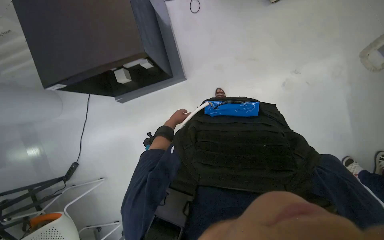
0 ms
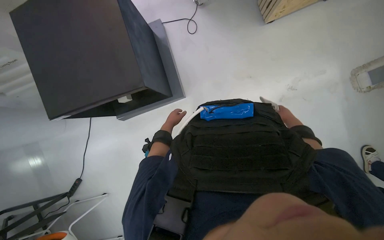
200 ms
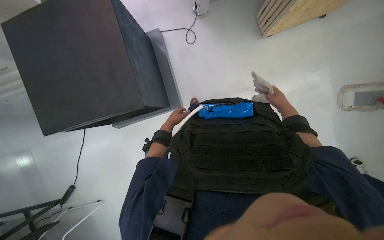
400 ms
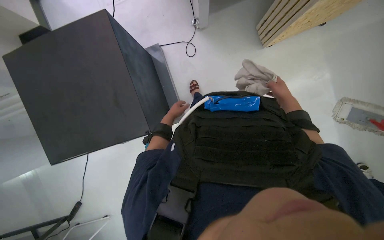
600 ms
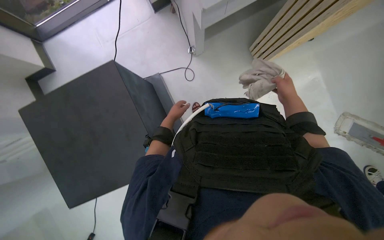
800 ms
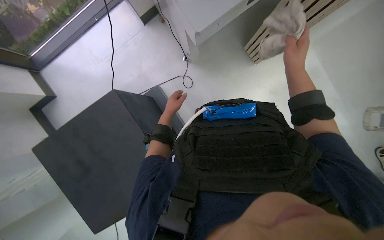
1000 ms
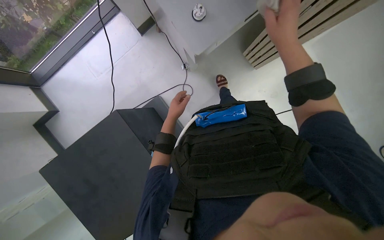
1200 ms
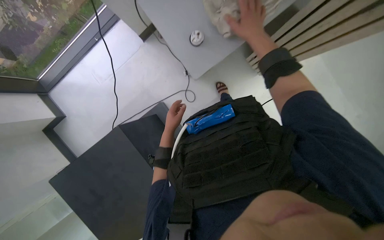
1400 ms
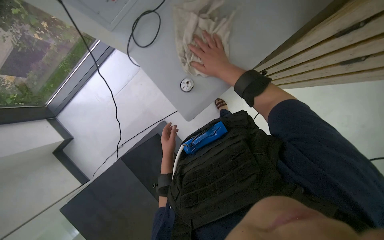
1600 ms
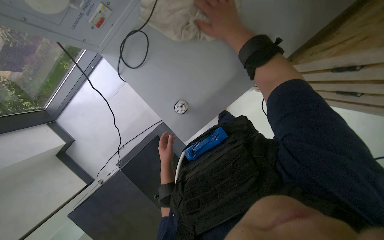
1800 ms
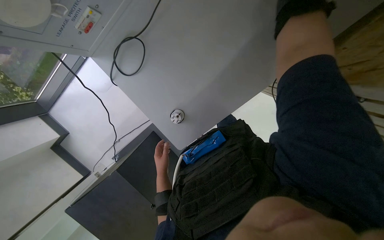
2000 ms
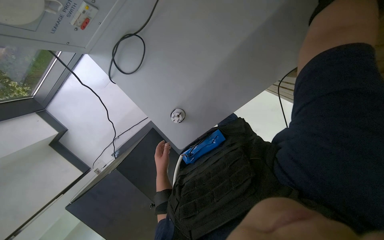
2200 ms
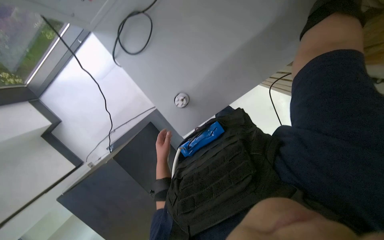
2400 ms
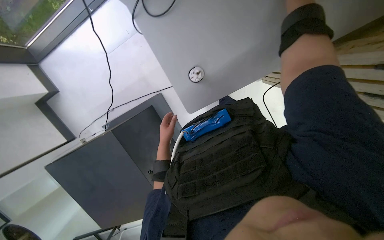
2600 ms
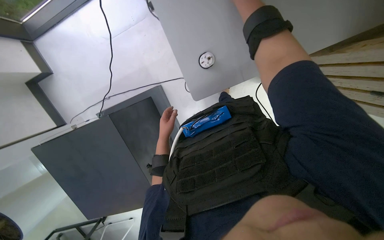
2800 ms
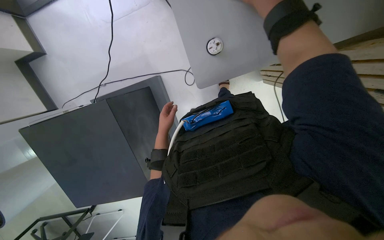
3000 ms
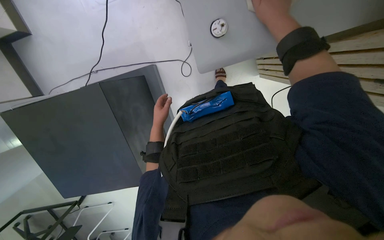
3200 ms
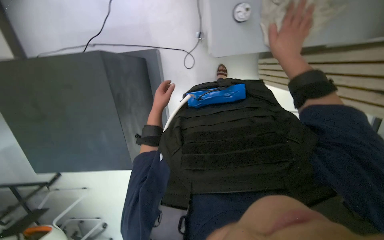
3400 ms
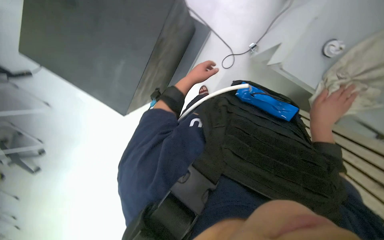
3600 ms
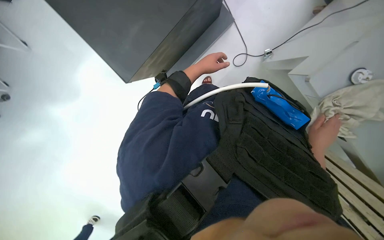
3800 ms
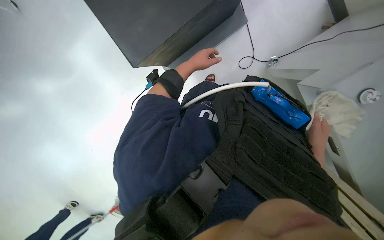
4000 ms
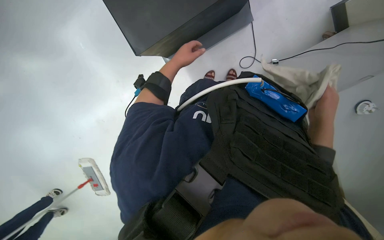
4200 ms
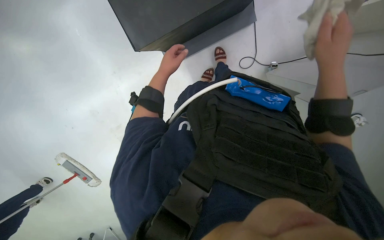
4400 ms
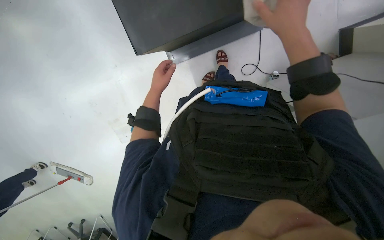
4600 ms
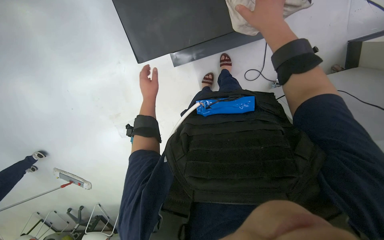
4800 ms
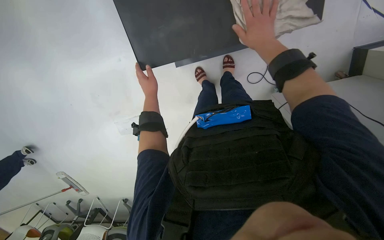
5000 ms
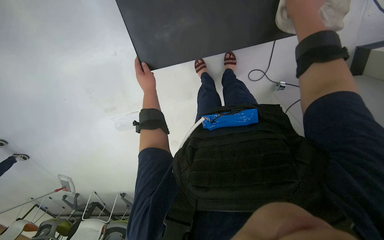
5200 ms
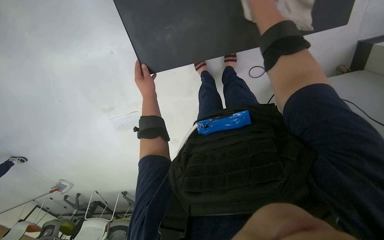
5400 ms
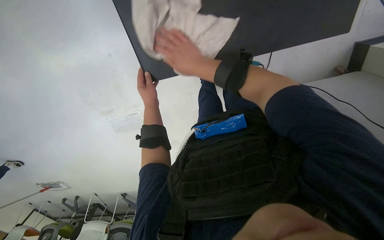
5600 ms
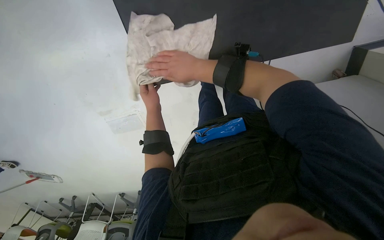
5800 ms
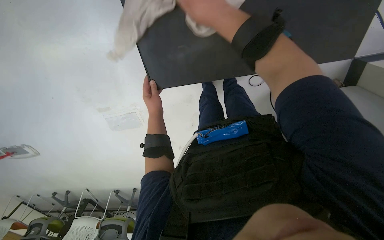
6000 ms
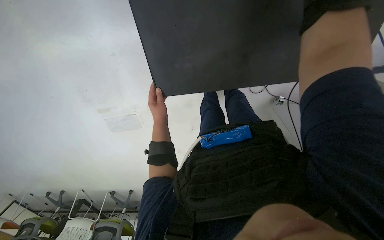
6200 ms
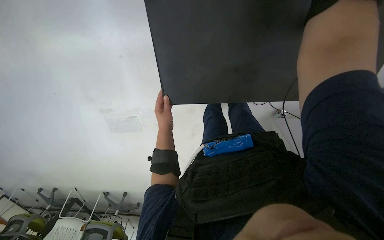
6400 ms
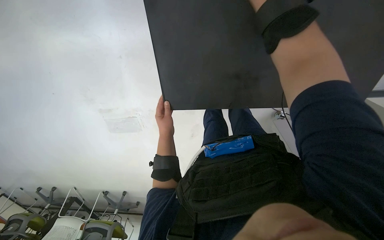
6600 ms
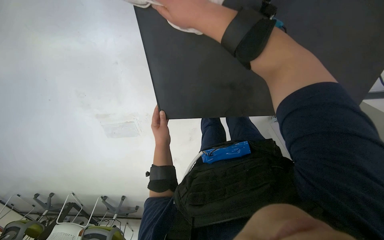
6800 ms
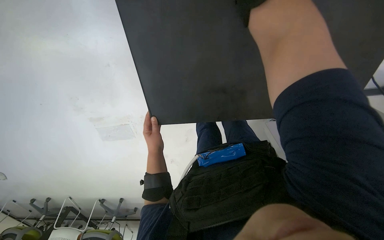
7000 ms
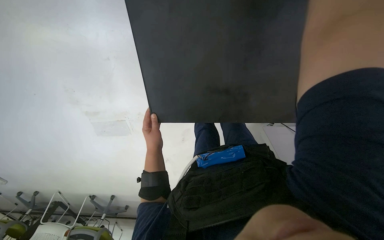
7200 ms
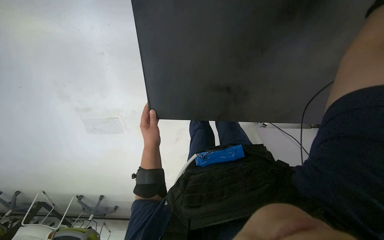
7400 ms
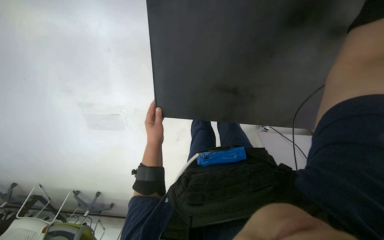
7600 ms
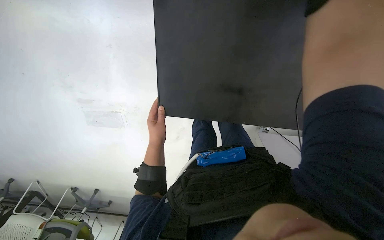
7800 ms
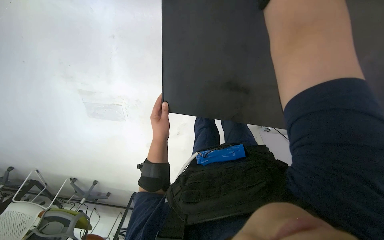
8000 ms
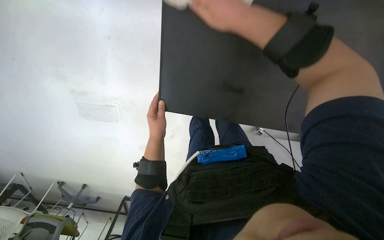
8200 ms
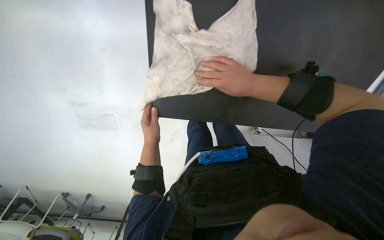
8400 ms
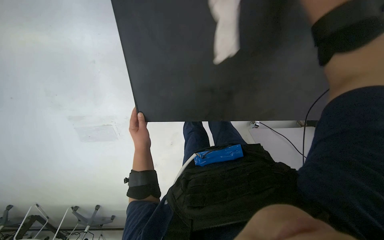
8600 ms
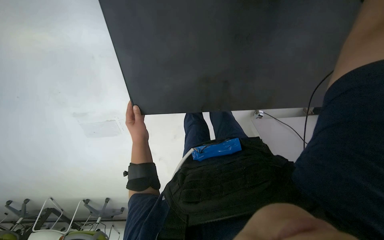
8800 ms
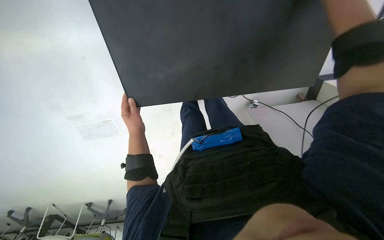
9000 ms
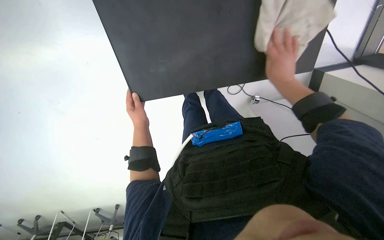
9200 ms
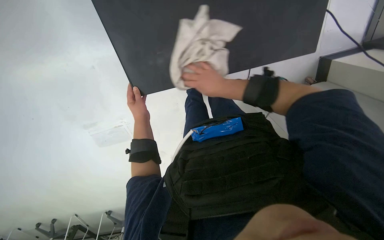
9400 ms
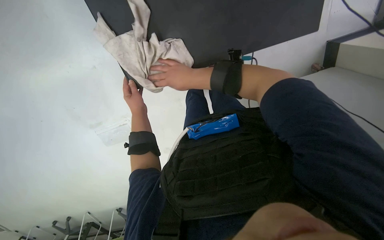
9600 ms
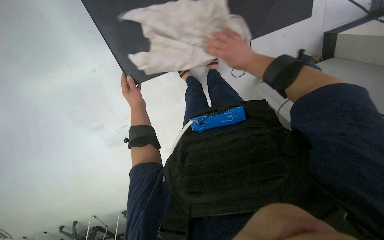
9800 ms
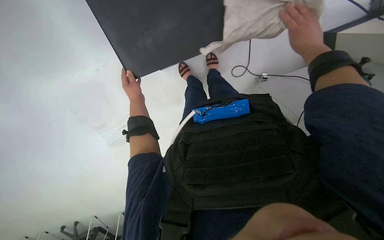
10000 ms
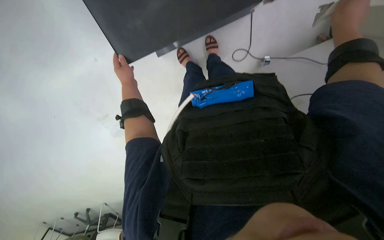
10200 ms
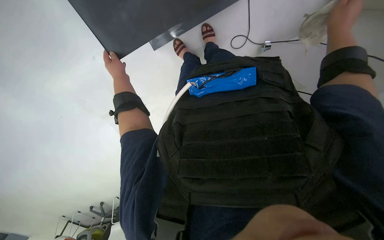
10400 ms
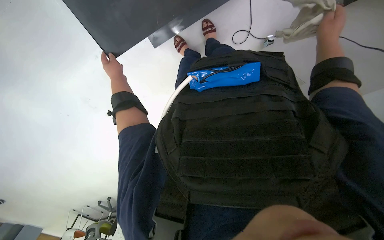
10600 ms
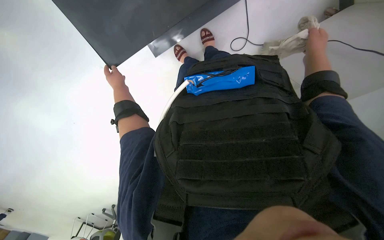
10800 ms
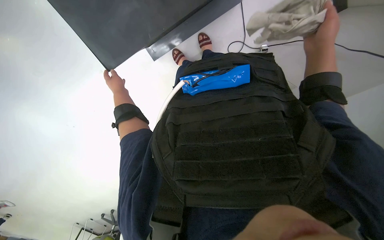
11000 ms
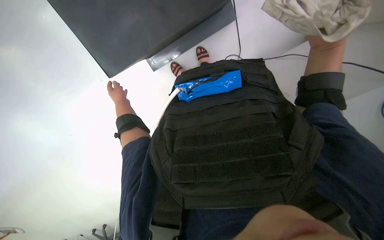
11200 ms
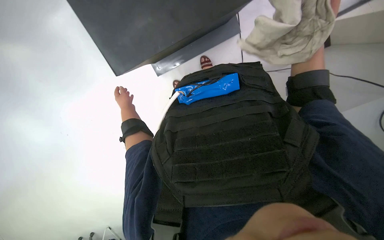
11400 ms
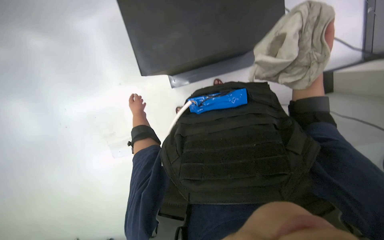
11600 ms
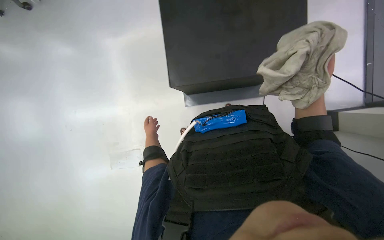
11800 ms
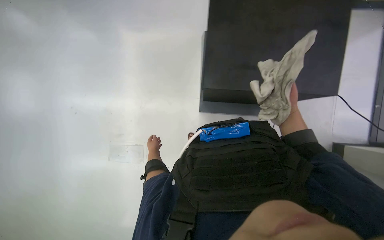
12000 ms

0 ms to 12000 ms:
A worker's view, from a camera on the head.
Job: wiping surfaces.
The whole recording: Wiping various surfaces. The worker wipes various surfaces including a black table, a white shelf, and a window.
0 ms to 1600 ms: The wearer moves some 50 cm.
1600 ms to 3000 ms: The view tips downward by about 15 degrees.
3000 ms to 4400 ms: The view pans to the right by roughly 15 degrees. The scene rotates clockwise by roughly 40 degrees.
6000 ms to 7600 ms: The left hand heads nearer to the camera, covering approximately 10 cm.
9000 ms to 10400 ms: The right hand moves farther from the camera, roughly 20 cm, and reaches about 20 cm to the left, then returns. Meanwhile the left hand travels up the picture, farther from the camera and to the left by about 20 cm.
10400 ms to 12000 ms: The wearer looks approximately 20 degrees further upward. The left hand moves down the picture and to the right, approximately 20 cm.

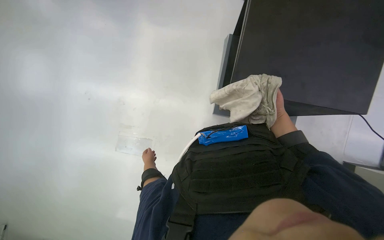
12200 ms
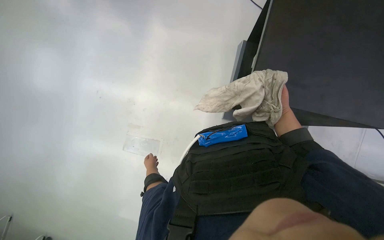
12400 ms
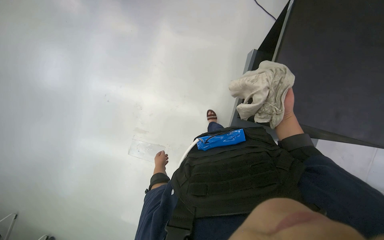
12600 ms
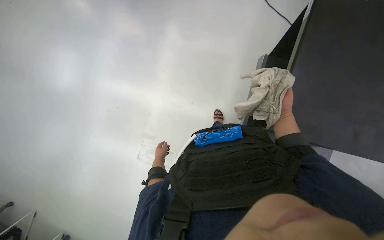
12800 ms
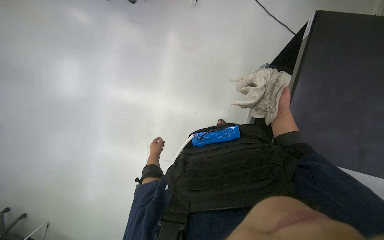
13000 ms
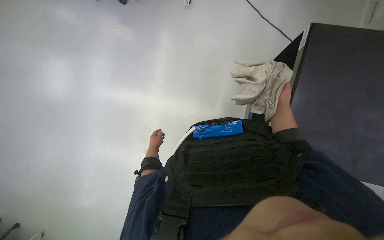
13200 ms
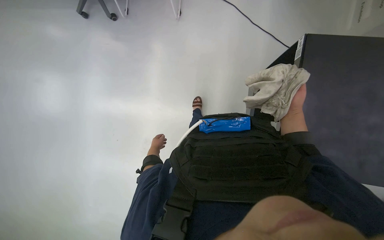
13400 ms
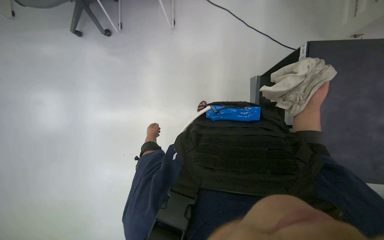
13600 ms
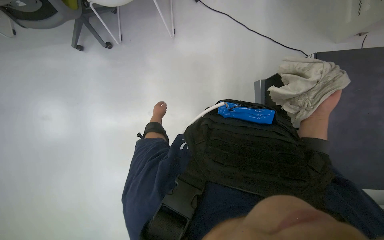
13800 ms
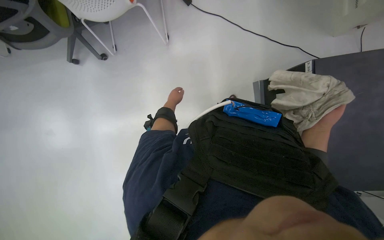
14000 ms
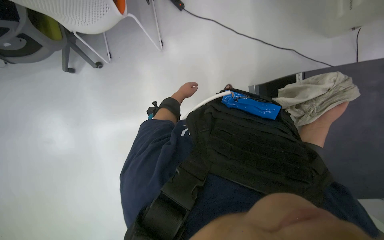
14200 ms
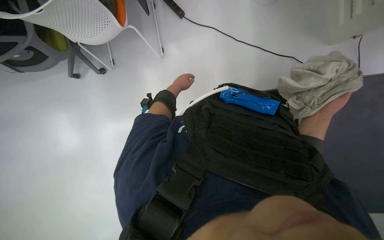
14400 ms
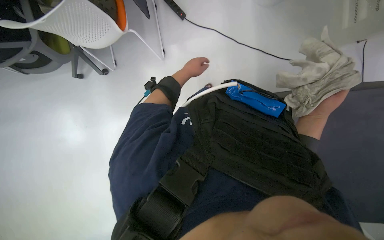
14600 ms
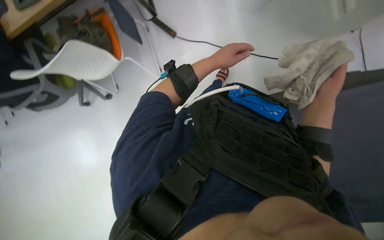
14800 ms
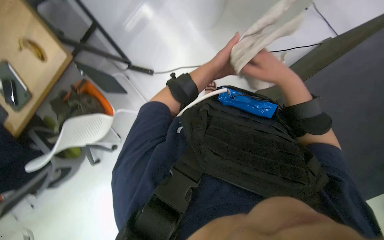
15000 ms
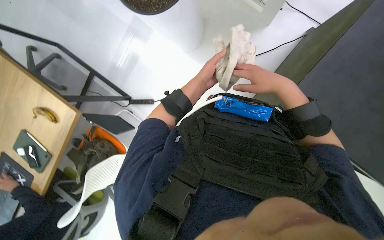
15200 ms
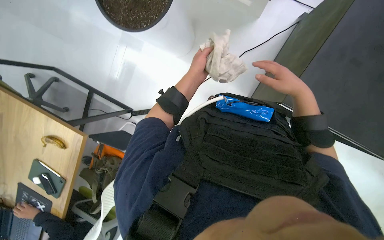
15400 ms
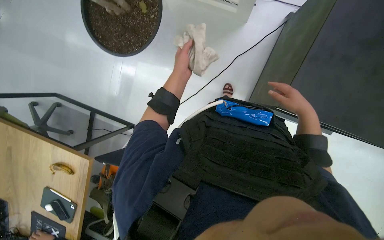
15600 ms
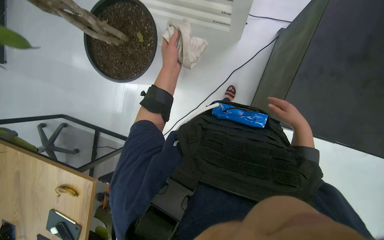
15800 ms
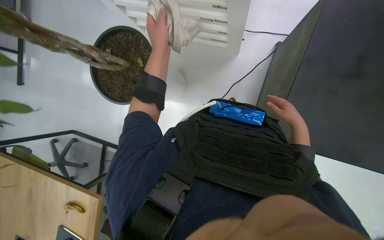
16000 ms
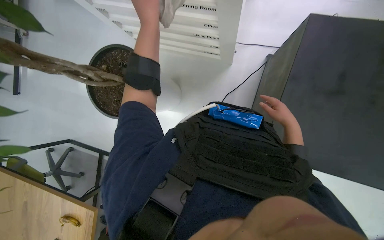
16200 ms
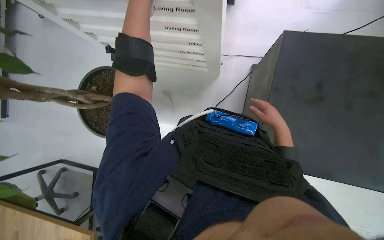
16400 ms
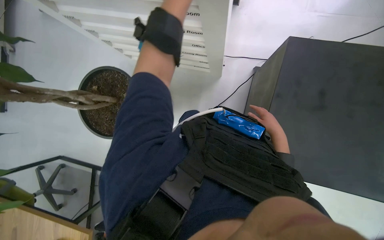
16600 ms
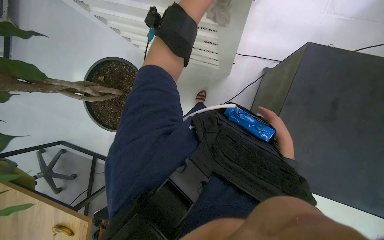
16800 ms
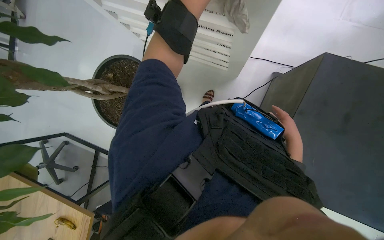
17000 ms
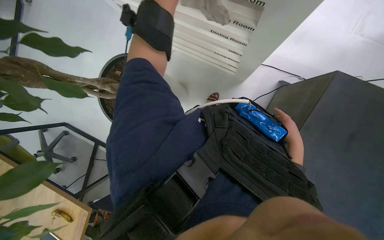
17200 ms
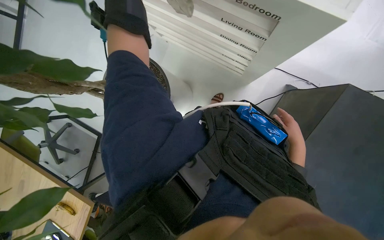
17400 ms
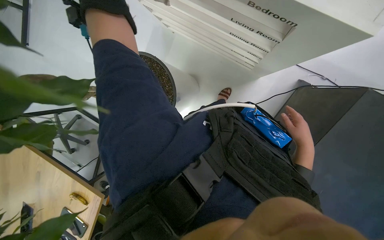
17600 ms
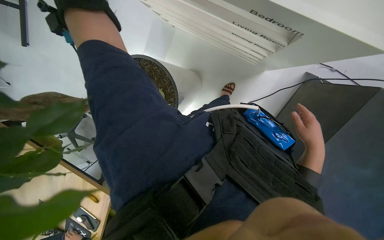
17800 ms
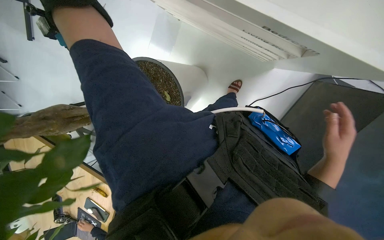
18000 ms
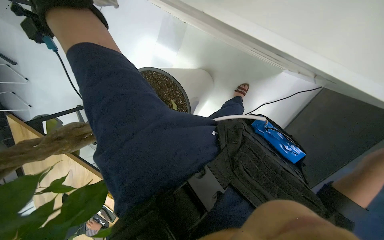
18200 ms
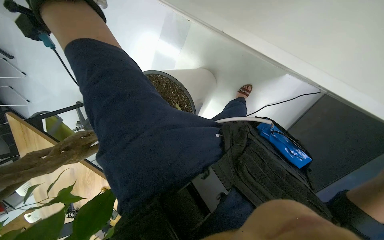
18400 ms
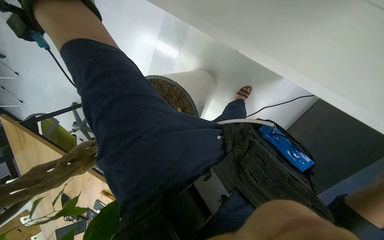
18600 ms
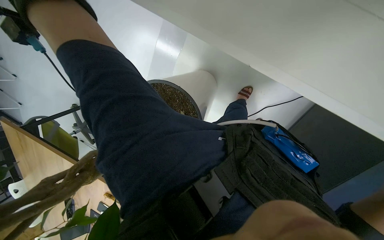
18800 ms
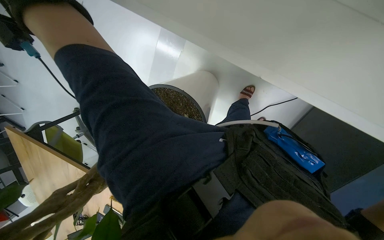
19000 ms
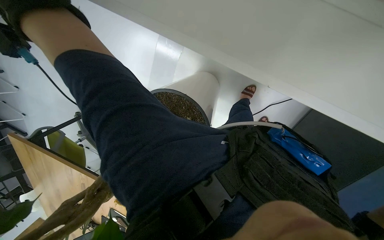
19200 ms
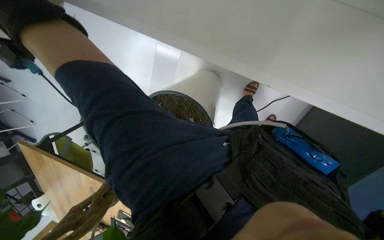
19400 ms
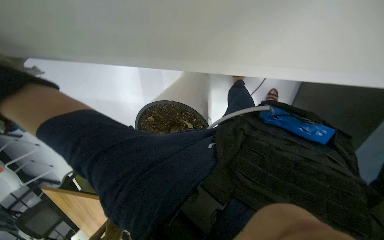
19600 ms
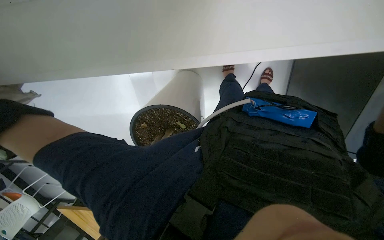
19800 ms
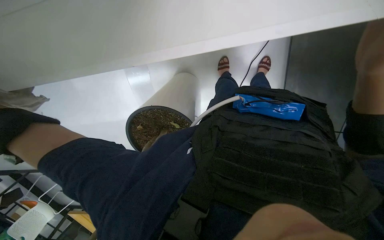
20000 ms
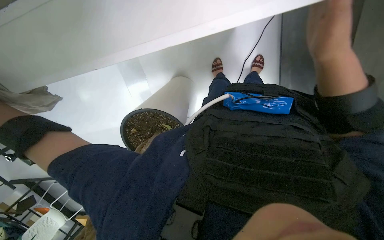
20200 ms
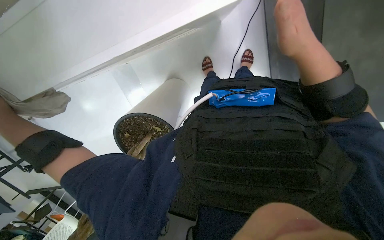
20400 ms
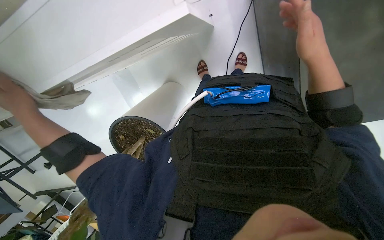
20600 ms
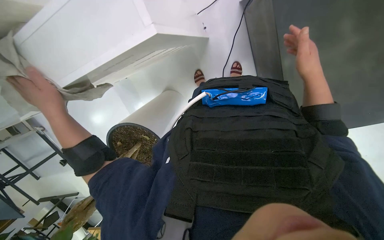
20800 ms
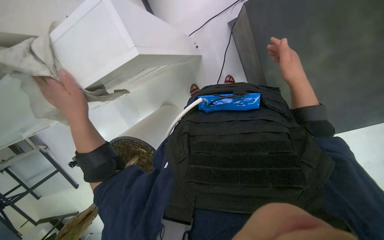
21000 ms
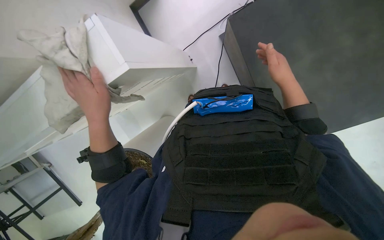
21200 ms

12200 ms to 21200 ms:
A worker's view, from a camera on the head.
Job: wiping surfaces.
The whole recording: Wiping various surfaces. The worker wipes various surfaces including a black table, a white shelf, and a window.
12200 ms to 13800 ms: The left hand is displaced up the picture by approximately 35 cm.
13800 ms to 15200 ms: The wearer looks some 20 degrees further upward. The scene rotates counterclockwise by approximately 45 degrees.
16600 ms to 18200 ms: The camera travels approximately 40 cm. The view tilts some 20 degrees downward.
18200 ms to 19800 ms: The head turns to the right by about 30 degrees. The view tilts approximately 15 degrees upward.
19800 ms to 21200 ms: The head turns to the right by some 20 degrees.
